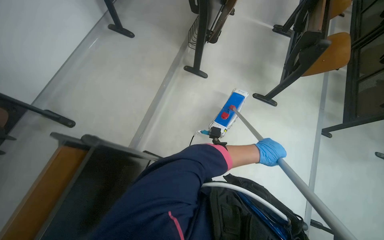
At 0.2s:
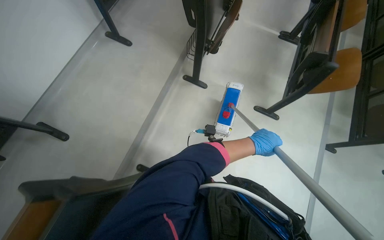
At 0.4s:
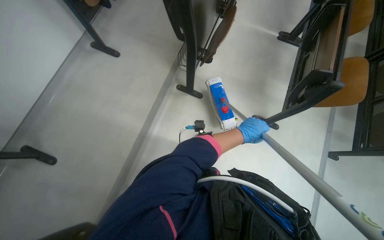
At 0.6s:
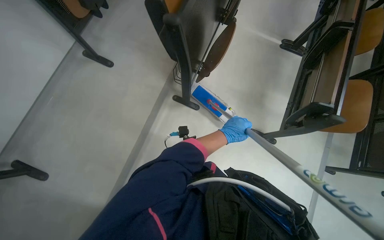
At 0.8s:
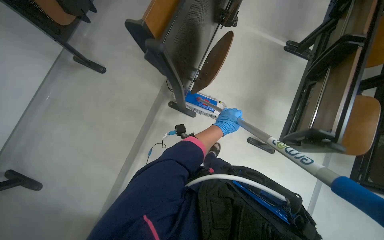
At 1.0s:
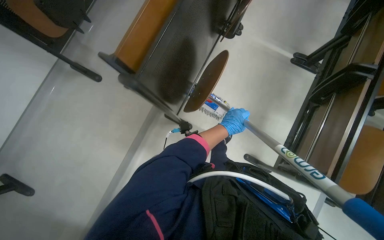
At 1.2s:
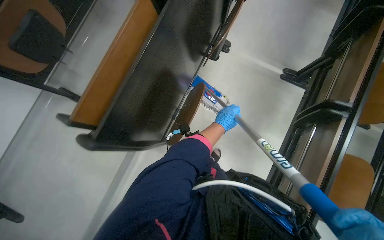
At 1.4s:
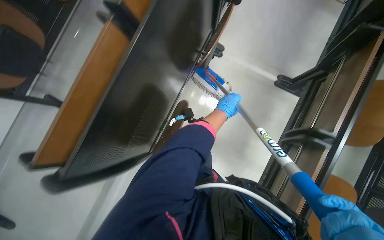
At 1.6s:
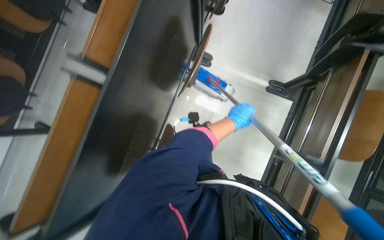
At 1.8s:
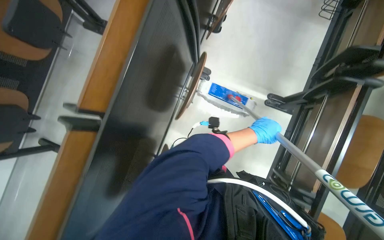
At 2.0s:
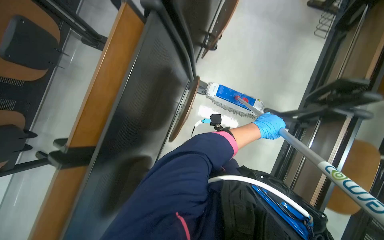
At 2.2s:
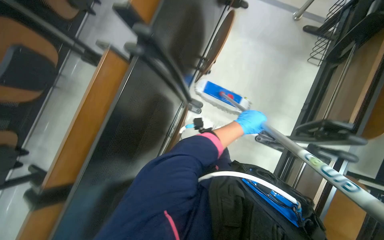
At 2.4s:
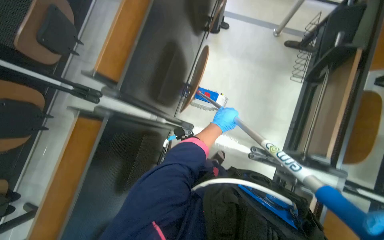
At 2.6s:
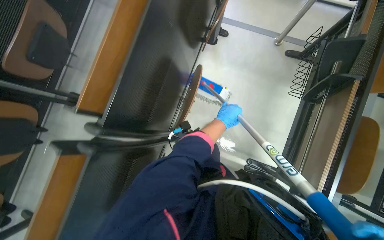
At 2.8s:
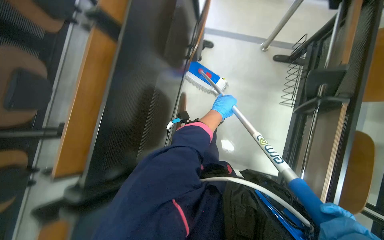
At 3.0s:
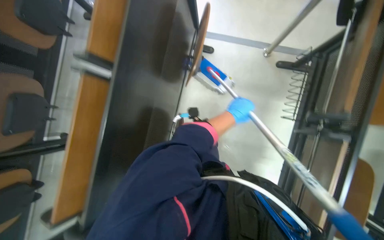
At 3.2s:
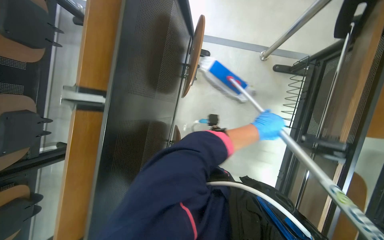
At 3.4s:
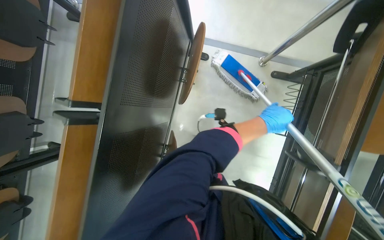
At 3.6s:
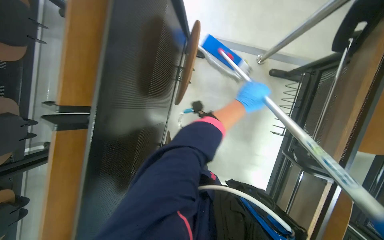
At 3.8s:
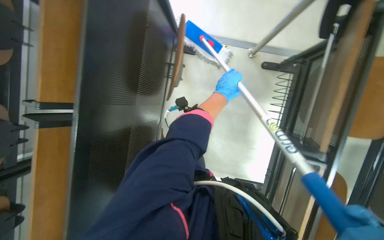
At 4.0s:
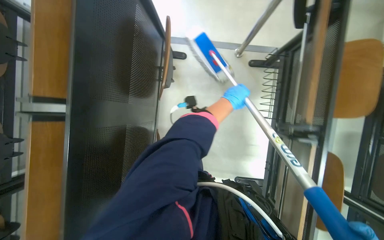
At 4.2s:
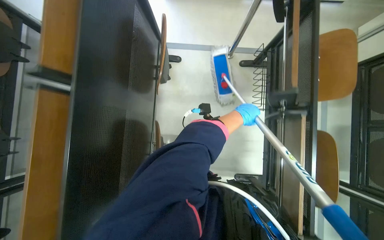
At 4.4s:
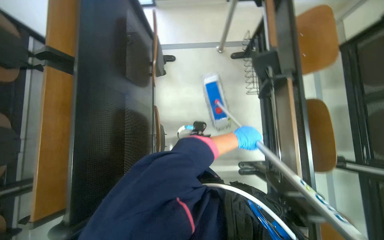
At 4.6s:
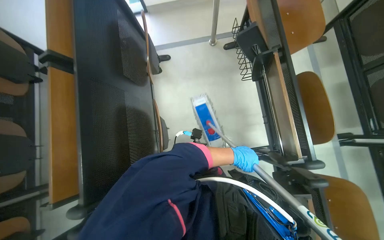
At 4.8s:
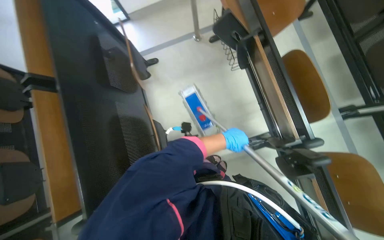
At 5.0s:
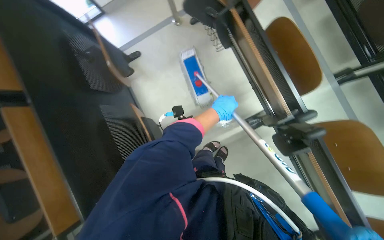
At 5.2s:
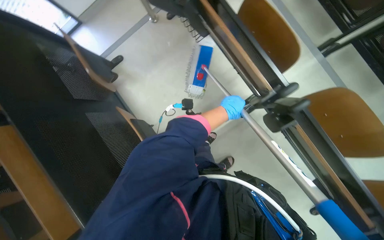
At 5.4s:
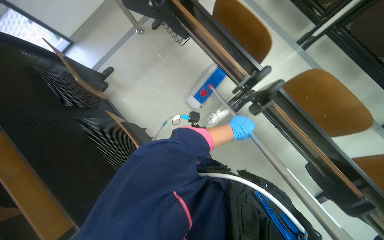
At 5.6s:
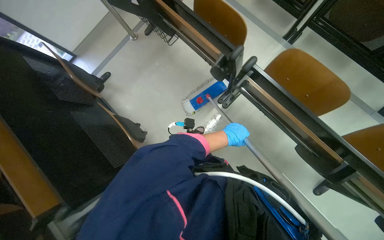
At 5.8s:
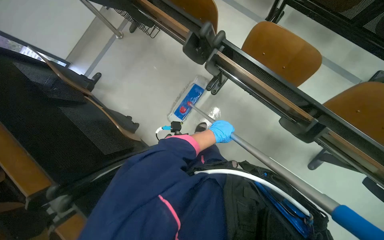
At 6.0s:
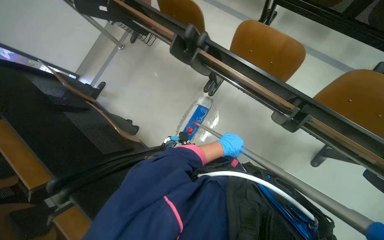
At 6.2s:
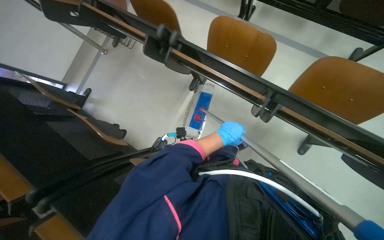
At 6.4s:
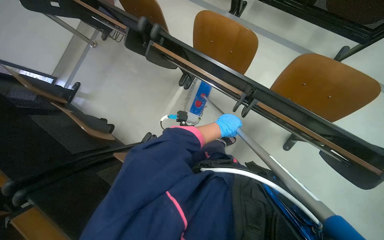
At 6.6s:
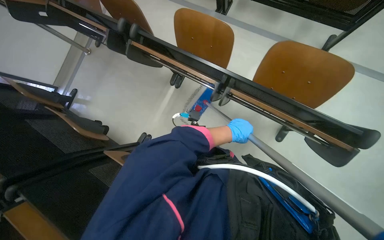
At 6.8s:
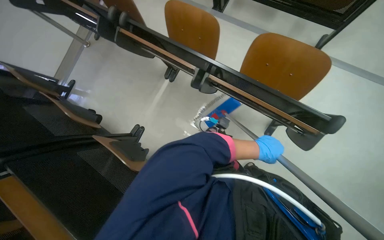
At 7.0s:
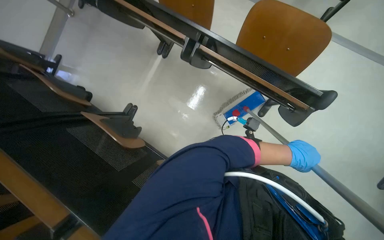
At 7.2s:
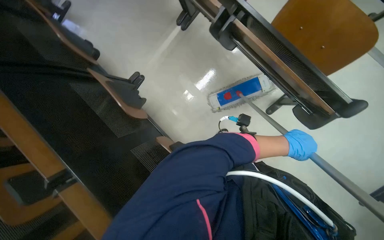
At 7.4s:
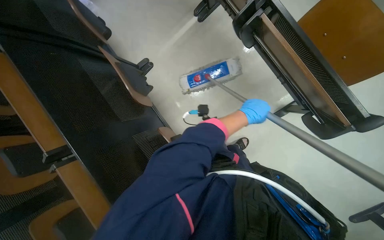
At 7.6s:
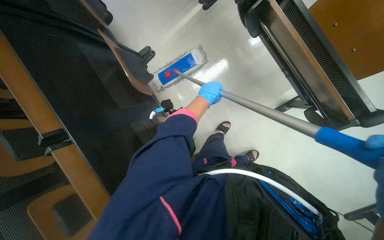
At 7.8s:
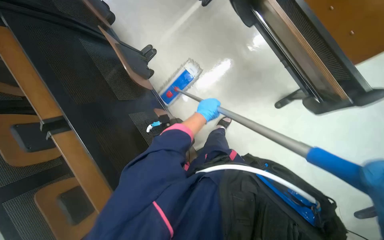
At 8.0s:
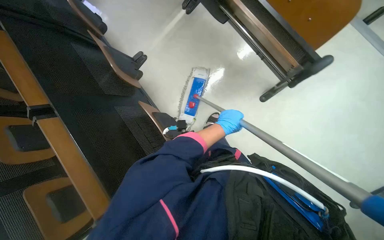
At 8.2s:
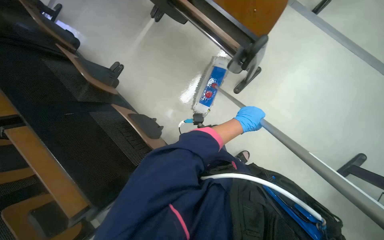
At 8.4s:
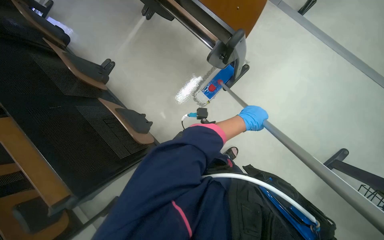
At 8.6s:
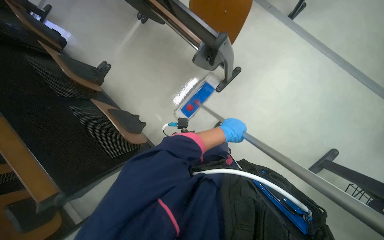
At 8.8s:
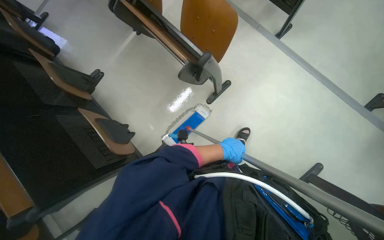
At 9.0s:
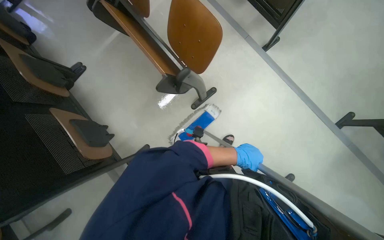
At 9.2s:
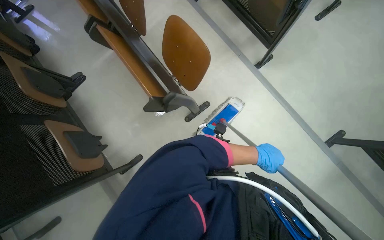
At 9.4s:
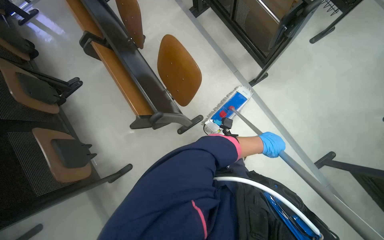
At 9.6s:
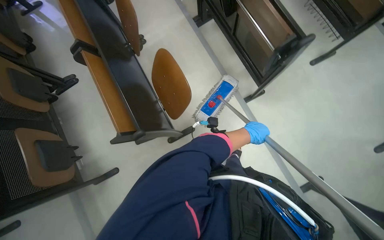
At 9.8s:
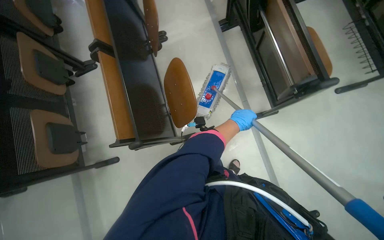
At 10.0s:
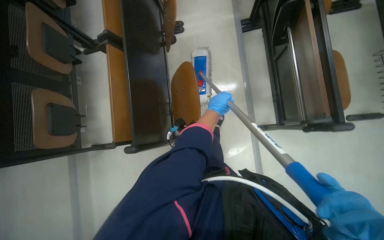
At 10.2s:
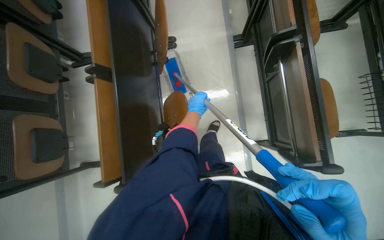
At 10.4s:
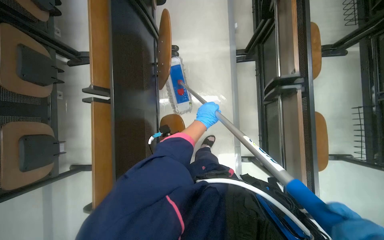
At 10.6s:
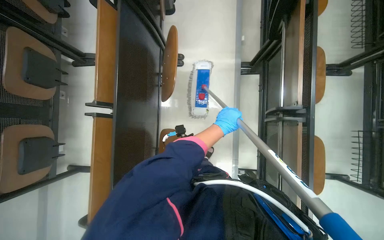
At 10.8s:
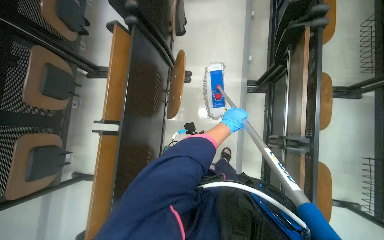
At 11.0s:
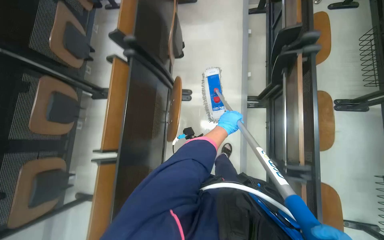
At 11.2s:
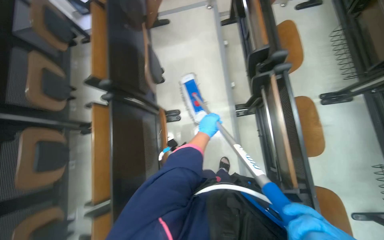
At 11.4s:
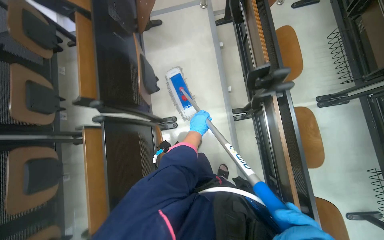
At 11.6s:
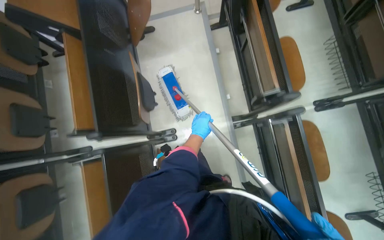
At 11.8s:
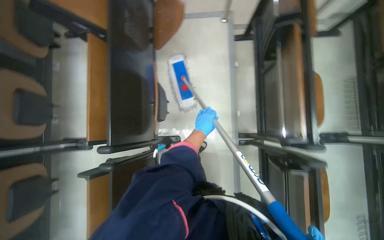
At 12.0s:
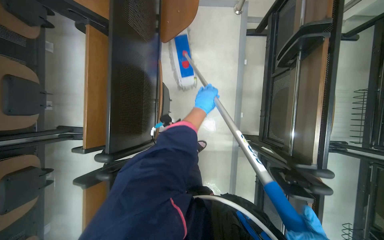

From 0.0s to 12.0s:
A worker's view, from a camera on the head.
Job: mopping floor.
The whole recording: Mopping auditorium floor. The worker mops the floor of the auditorium with a long-handled mop.
From 0.0s to 1.6s: The head travels some 1.5 m. The view tilts about 15 degrees downward.
From 1.6s to 3.0s: The head travels approximately 1 m.
From 3.0s to 4.4s: The left hand shifts about 25 cm down the picture.
From 4.4s to 6.0s: The camera is carried some 70 cm. The scene rotates counterclockwise by approximately 50 degrees.
From 6.0s to 7.6s: The head travels about 40 cm. The wearer looks some 20 degrees further downward.
From 7.6s to 9.0s: The camera travels to the right, roughly 60 cm. The view tilts about 10 degrees upward.
From 9.0s to 10.4s: The wearer moves approximately 80 cm. The scene rotates clockwise by some 35 degrees.
From 10.4s to 12.0s: The head travels roughly 1 m.

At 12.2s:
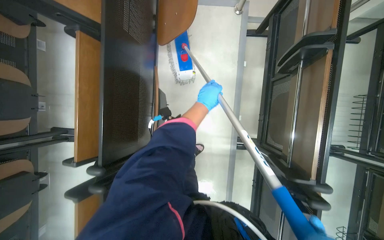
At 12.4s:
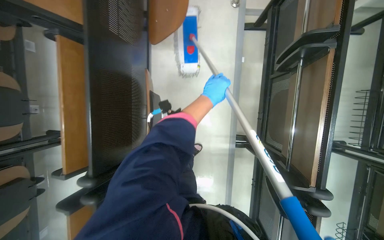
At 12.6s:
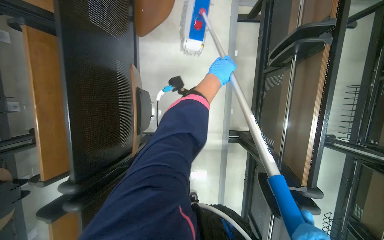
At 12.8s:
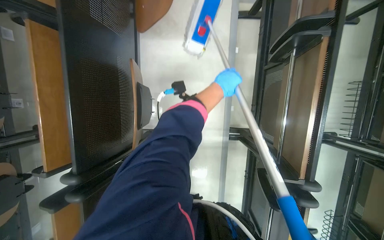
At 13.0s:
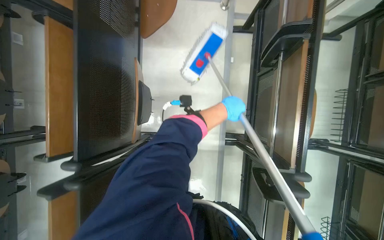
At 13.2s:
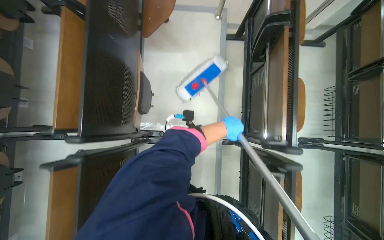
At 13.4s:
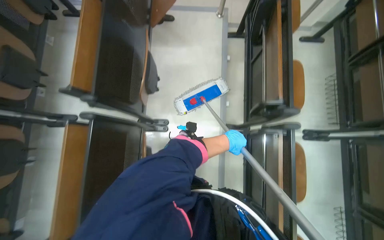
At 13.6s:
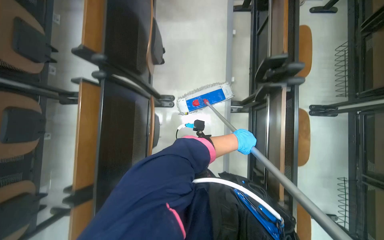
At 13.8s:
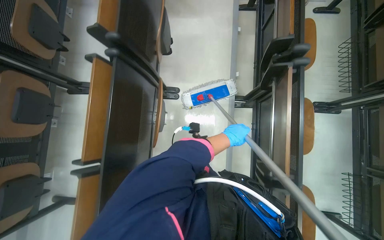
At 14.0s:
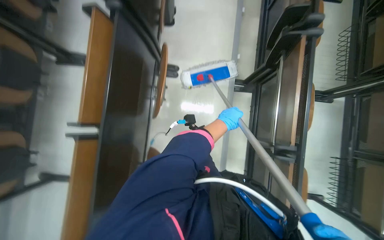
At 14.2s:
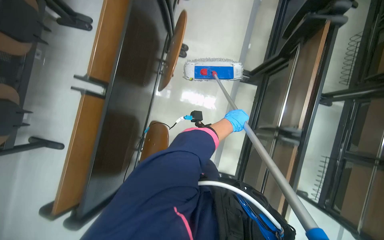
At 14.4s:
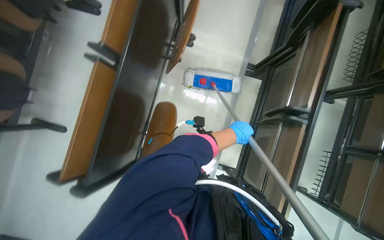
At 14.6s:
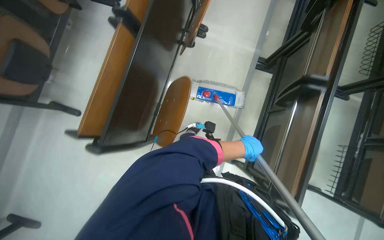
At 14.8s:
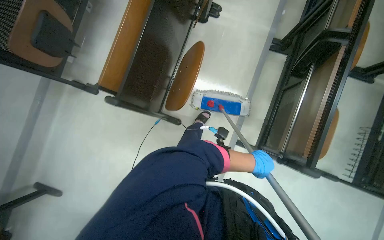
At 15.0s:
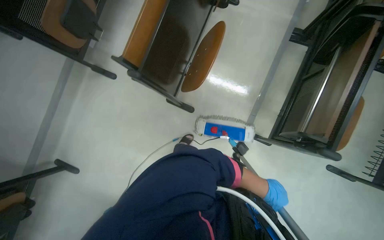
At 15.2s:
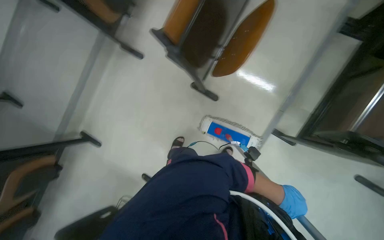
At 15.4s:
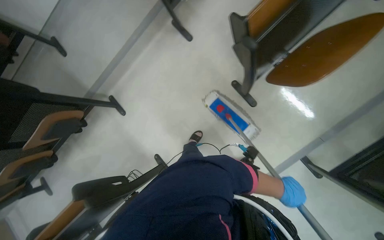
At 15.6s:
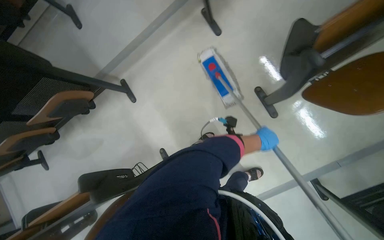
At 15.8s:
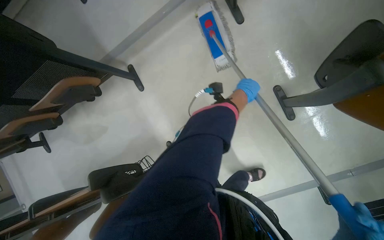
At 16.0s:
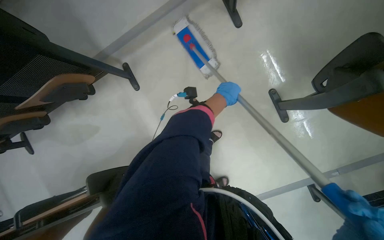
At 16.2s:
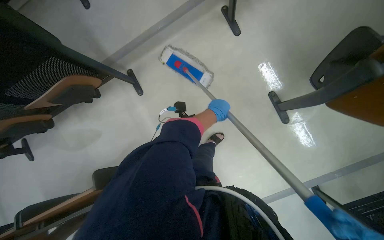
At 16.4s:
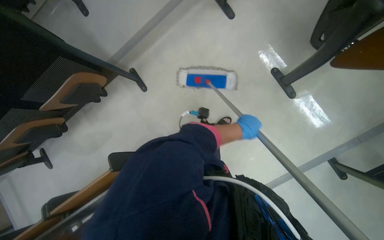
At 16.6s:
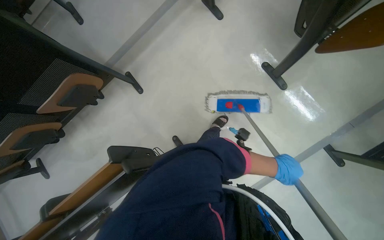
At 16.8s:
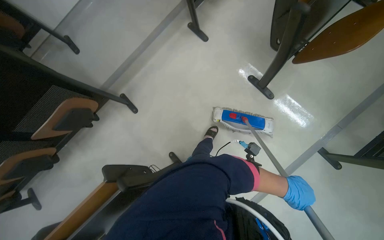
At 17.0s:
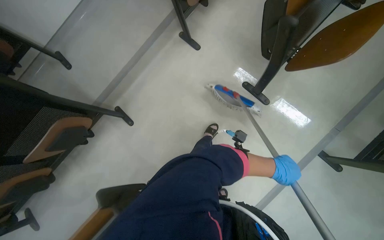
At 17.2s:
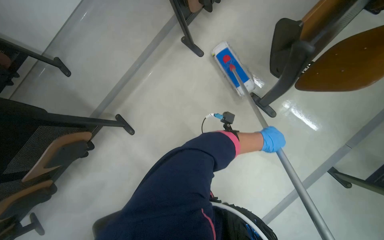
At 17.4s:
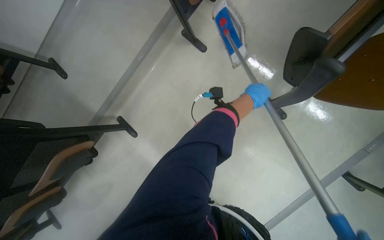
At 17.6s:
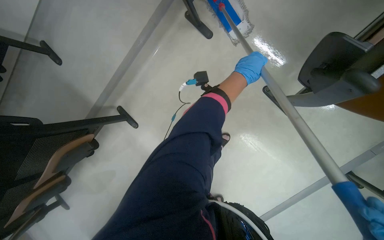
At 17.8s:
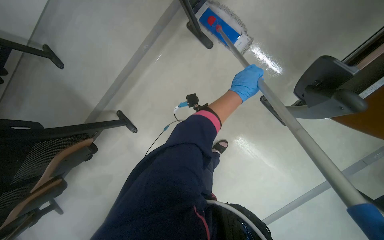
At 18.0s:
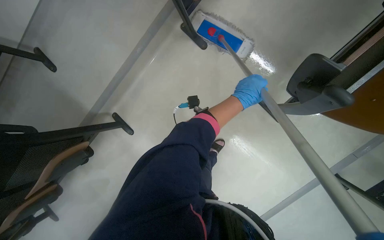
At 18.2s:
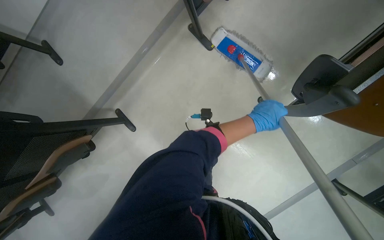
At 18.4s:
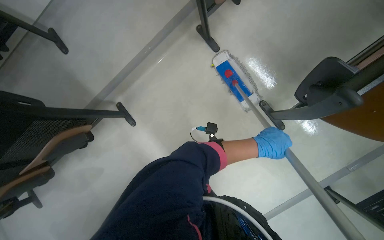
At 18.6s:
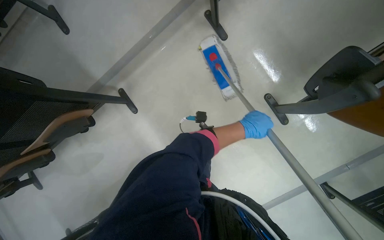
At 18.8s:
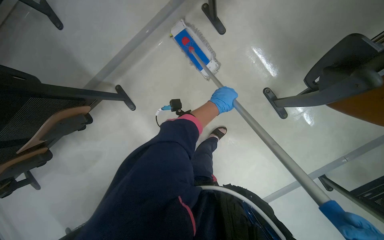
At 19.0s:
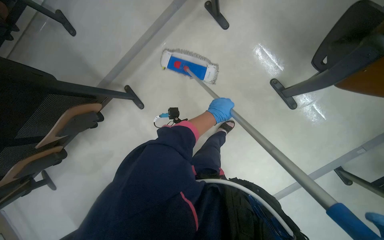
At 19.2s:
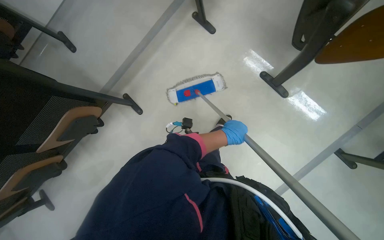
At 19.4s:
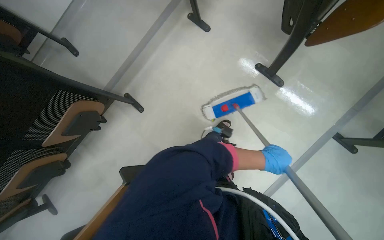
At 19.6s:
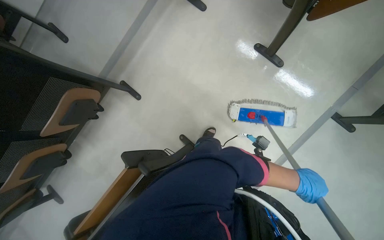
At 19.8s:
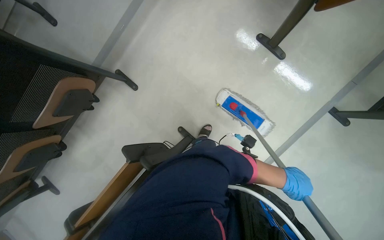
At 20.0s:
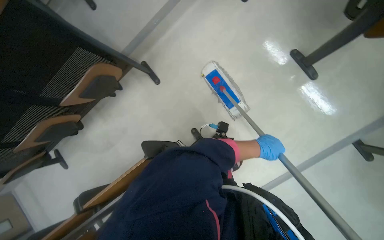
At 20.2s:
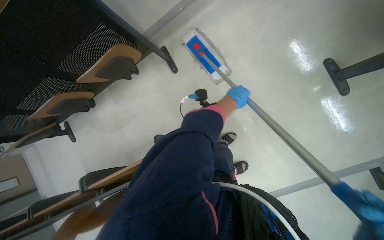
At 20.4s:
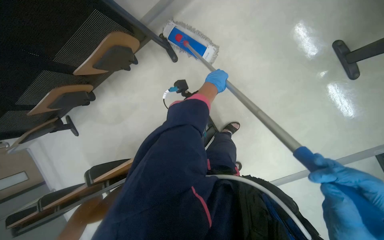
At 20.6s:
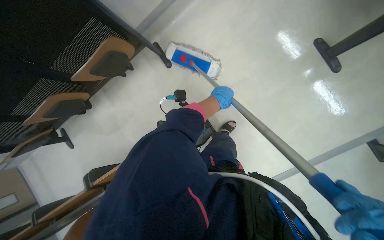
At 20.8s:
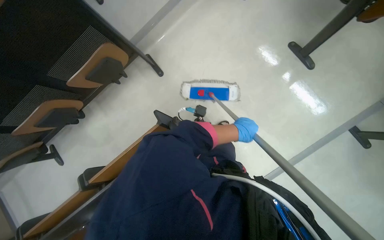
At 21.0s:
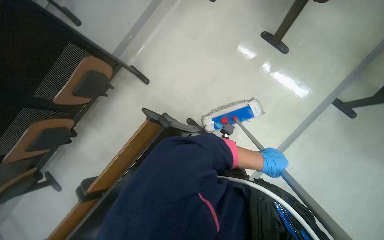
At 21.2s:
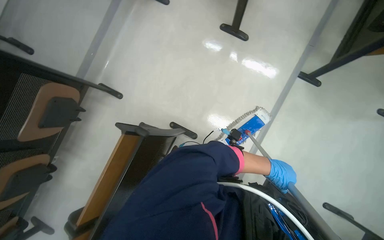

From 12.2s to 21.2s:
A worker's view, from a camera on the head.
Job: mopping floor.
The whole recording: Mopping auditorium floor. The worker mops the floor of the auditorium with a long-handled mop.
From 12.2s to 13.8s: The wearer moves some 70 cm.
From 13.8s to 15.2s: The head travels about 90 cm. The scene turns about 25 degrees clockwise in the picture.
From 15.2s to 16.6s: The camera is carried approximately 50 cm.
From 16.6s to 18.2s: The head travels approximately 50 cm.
From 18.2s to 19.8s: The camera is carried approximately 50 cm.
